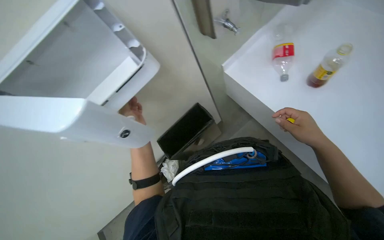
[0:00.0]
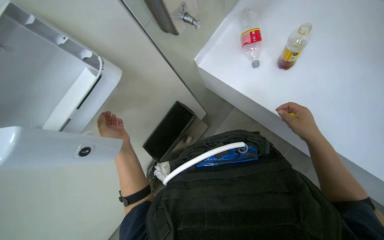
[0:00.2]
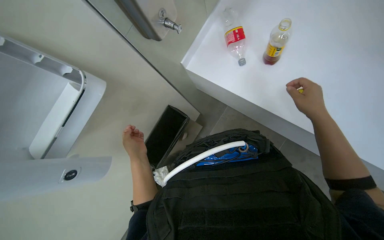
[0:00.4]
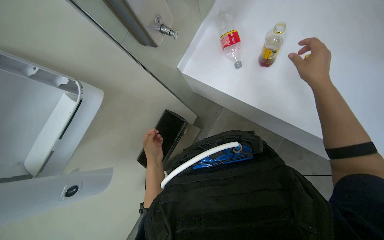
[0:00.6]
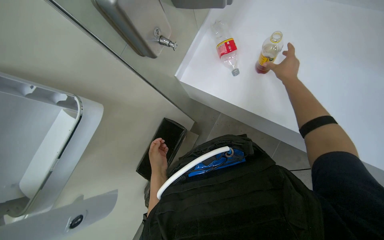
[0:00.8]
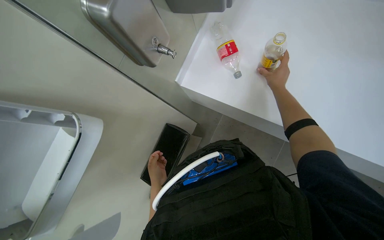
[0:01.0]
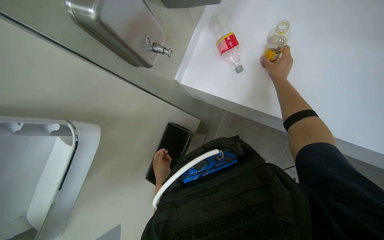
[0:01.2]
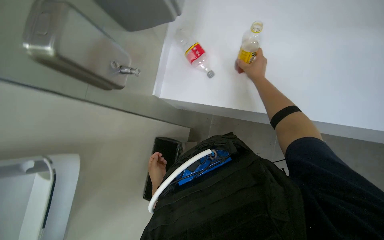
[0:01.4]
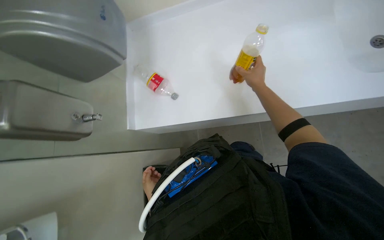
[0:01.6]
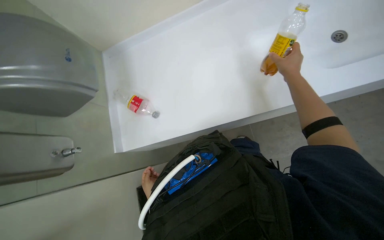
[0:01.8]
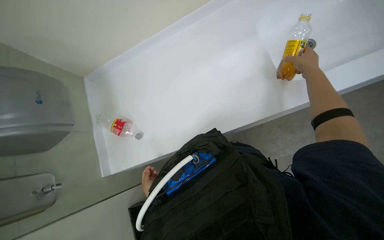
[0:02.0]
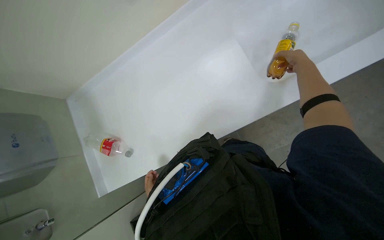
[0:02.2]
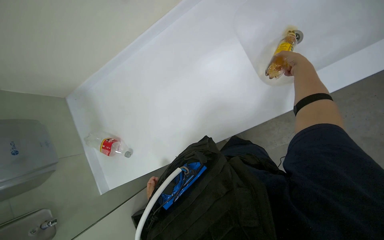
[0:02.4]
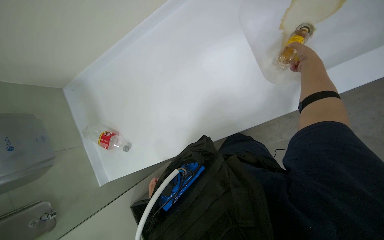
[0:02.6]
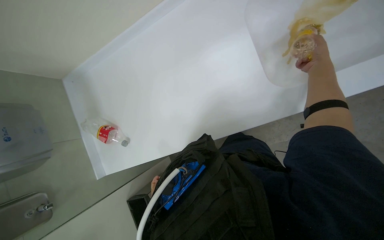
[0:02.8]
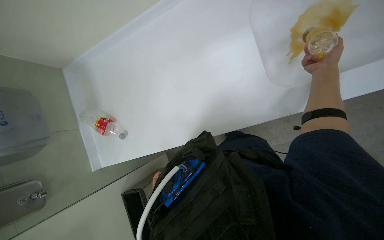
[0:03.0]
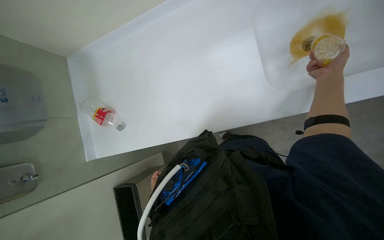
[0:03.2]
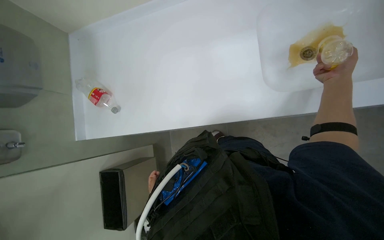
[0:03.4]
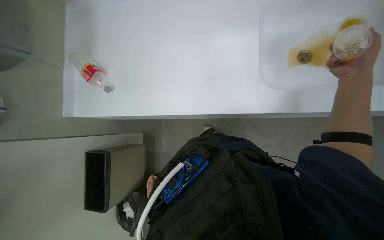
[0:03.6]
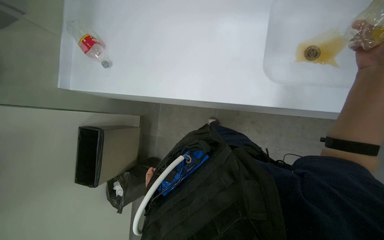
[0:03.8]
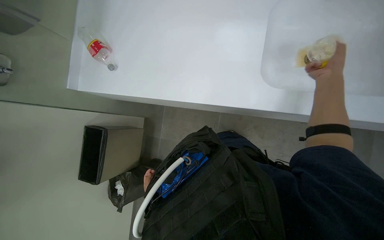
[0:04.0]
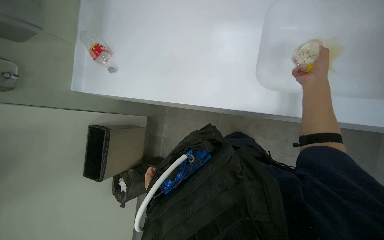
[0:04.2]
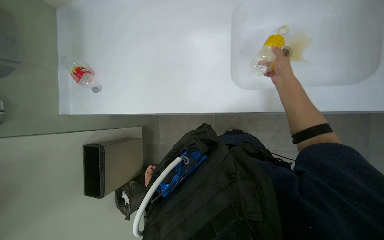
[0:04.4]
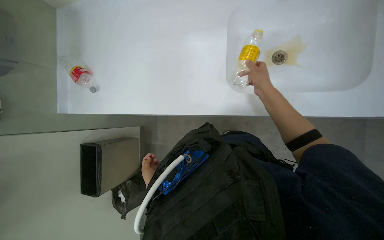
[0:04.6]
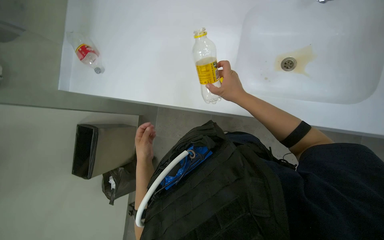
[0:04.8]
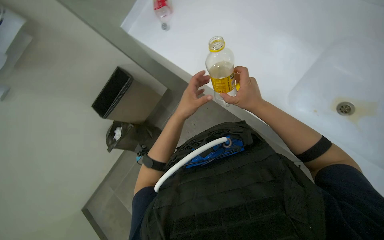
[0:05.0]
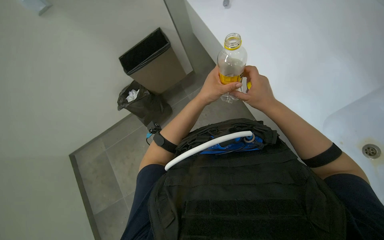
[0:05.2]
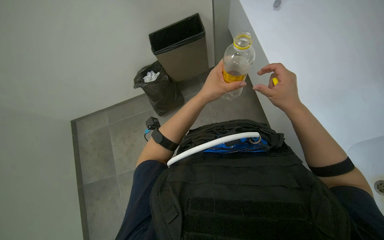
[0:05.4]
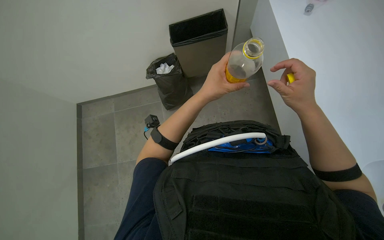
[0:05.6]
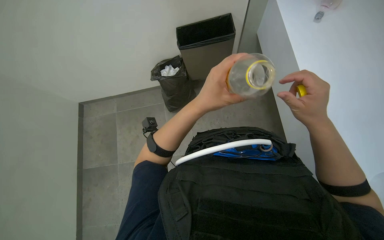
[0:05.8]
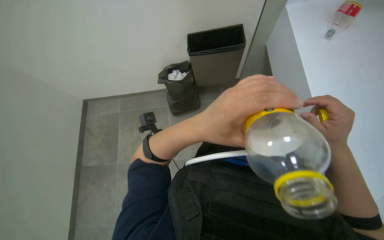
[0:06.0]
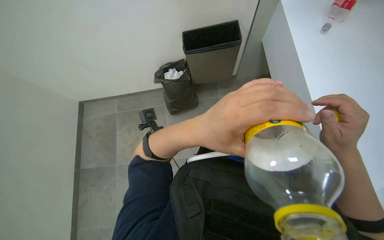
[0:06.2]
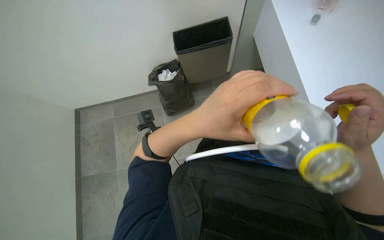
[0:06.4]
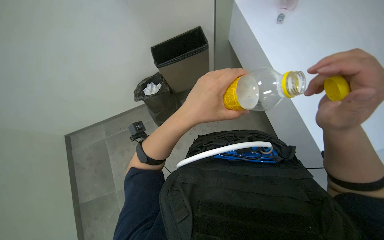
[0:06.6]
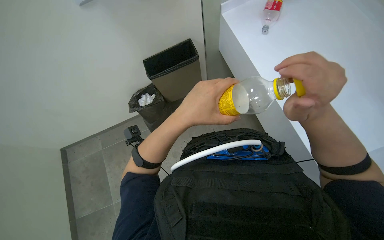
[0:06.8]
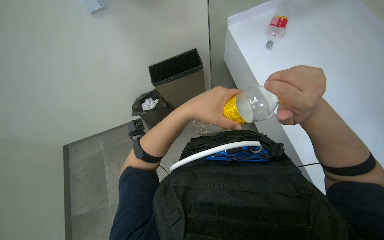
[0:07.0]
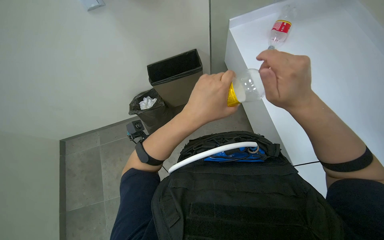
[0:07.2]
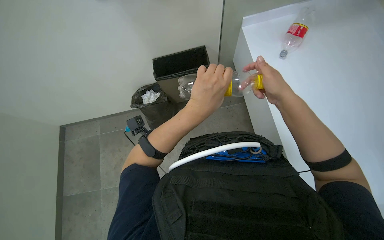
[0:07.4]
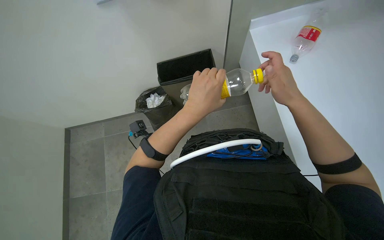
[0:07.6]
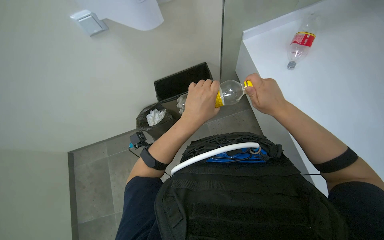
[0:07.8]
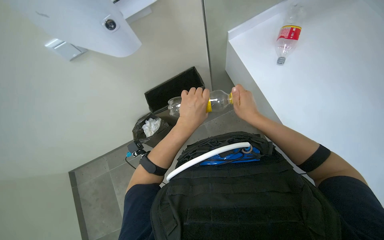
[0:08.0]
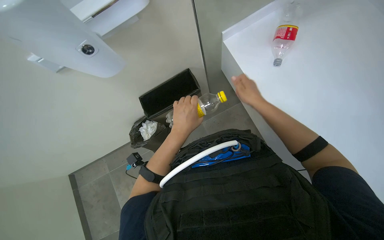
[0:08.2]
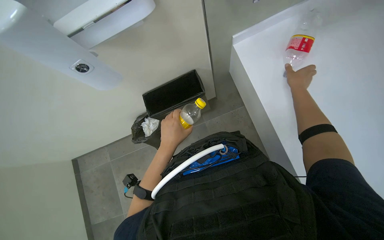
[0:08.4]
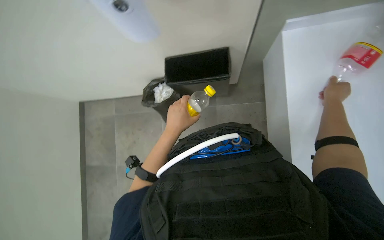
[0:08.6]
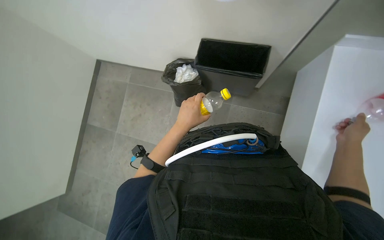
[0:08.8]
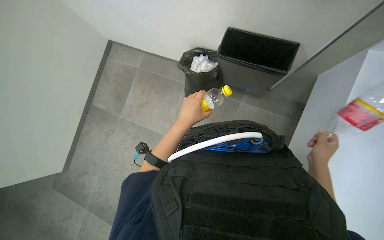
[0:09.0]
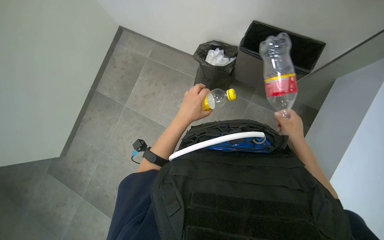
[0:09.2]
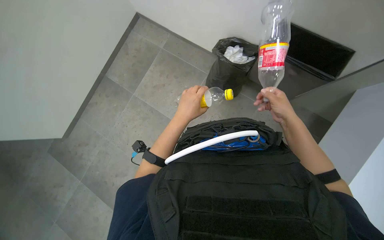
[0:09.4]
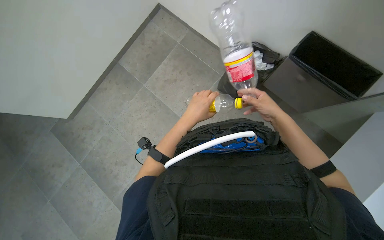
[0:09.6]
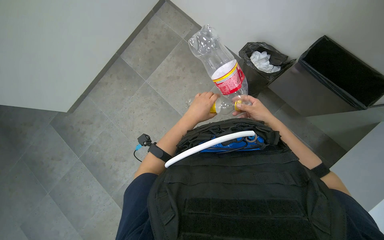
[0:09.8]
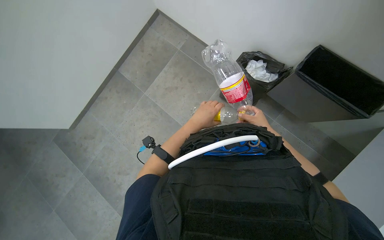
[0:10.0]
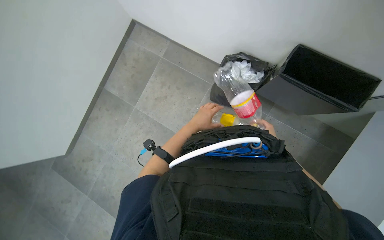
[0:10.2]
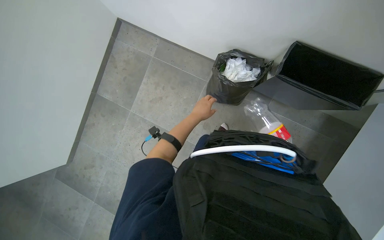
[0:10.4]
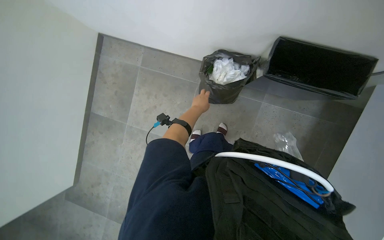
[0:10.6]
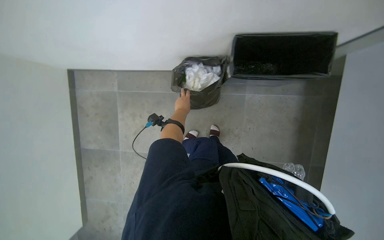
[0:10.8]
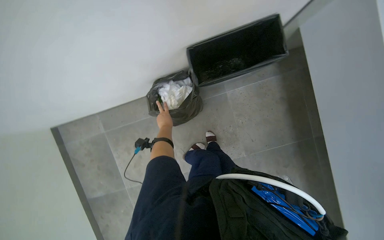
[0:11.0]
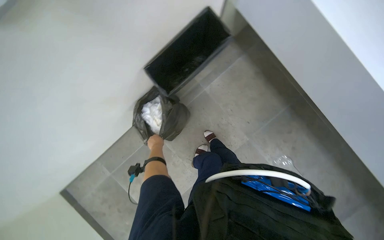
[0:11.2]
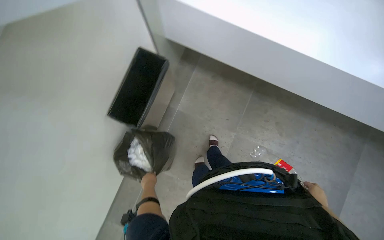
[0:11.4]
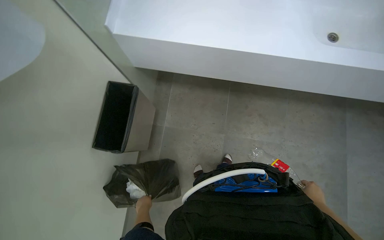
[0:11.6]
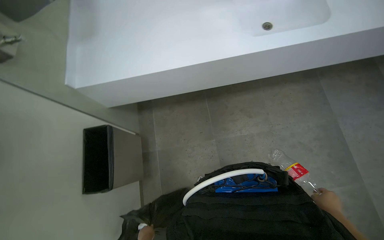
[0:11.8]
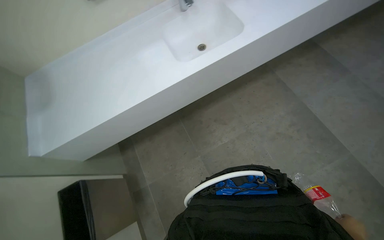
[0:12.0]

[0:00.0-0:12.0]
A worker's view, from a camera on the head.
Job: managing trash.
The whole recording: Disposing of liquids from bottles. The worker pours liquids from plastic bottles into the sink.
0:00.0 to 0:01.6: The wearer looks some 55 degrees further to the right.
0:01.6 to 0:03.0: The right hand travels to the right by some 35 cm.
0:03.0 to 0:04.4: The right hand shifts approximately 10 cm farther from the camera.
0:04.4 to 0:06.0: Everything in view rotates approximately 55 degrees clockwise.
0:06.0 to 0:07.6: The right hand goes roughly 10 cm up the picture. The left hand heads farther from the camera, covering approximately 10 cm.
0:07.6 to 0:09.0: The view tips downward by about 20 degrees. The scene rotates clockwise by roughly 35 degrees.
0:09.0 to 0:10.4: The left hand shifts some 20 cm farther from the camera.
0:10.4 to 0:12.0: The wearer looks approximately 145 degrees further to the right. The camera pitches upward, by roughly 25 degrees.

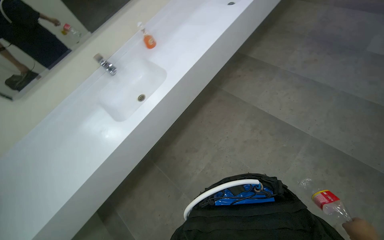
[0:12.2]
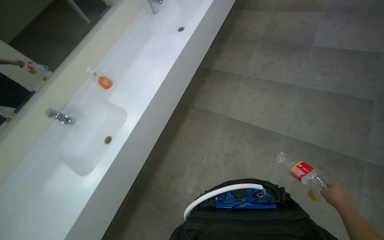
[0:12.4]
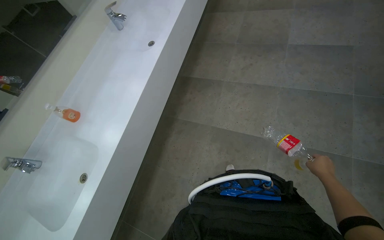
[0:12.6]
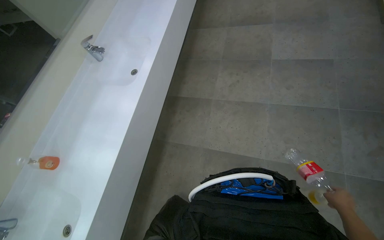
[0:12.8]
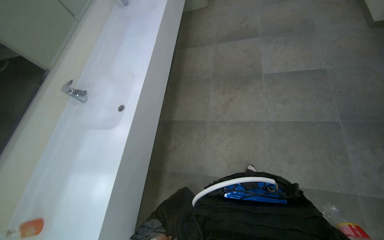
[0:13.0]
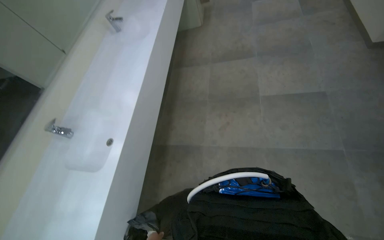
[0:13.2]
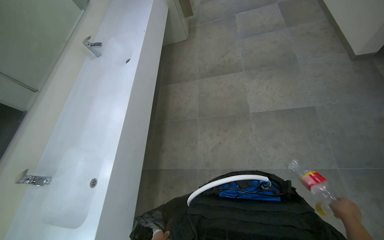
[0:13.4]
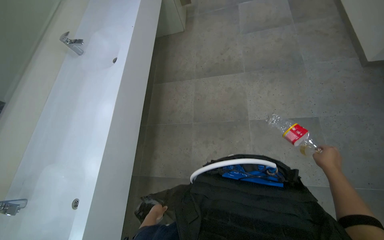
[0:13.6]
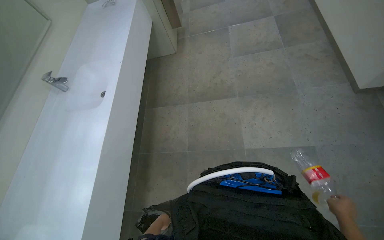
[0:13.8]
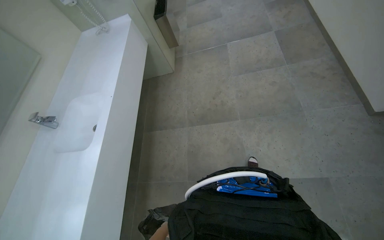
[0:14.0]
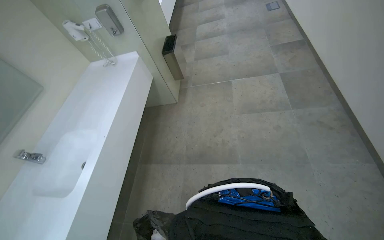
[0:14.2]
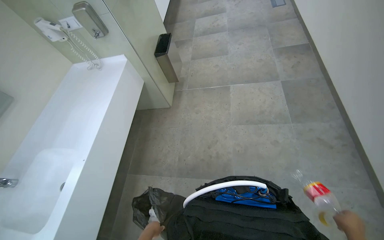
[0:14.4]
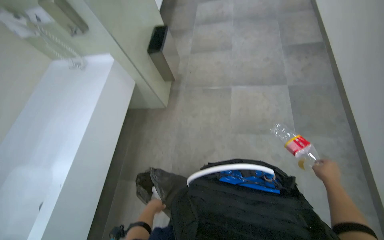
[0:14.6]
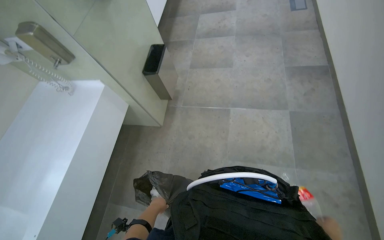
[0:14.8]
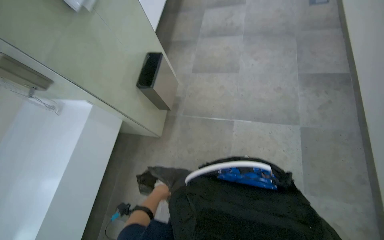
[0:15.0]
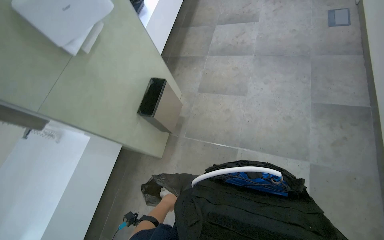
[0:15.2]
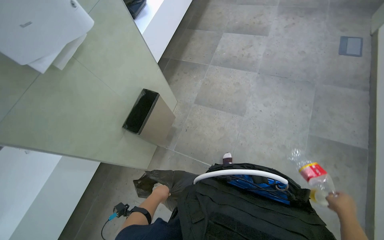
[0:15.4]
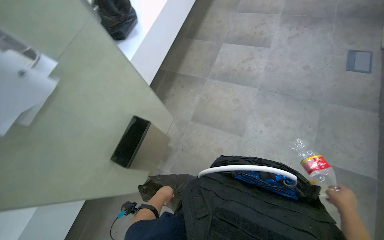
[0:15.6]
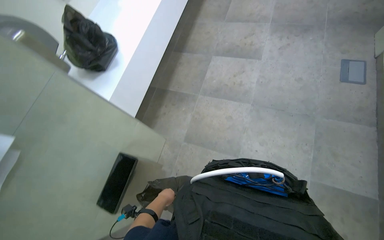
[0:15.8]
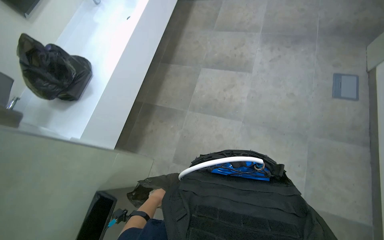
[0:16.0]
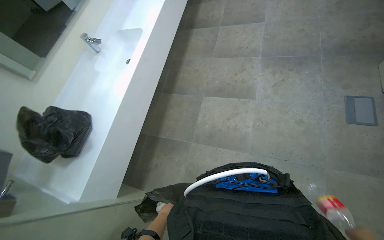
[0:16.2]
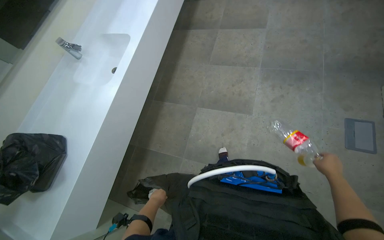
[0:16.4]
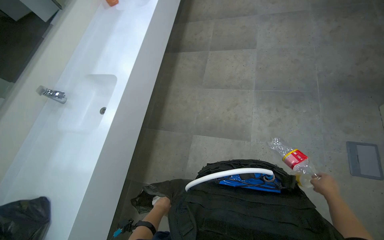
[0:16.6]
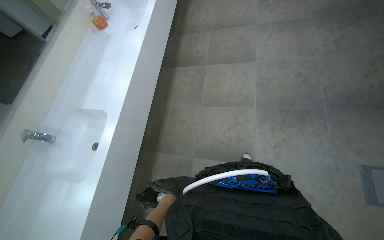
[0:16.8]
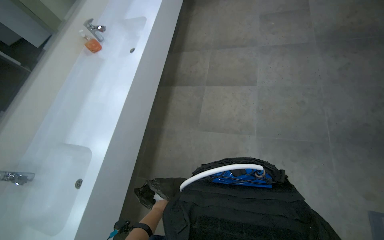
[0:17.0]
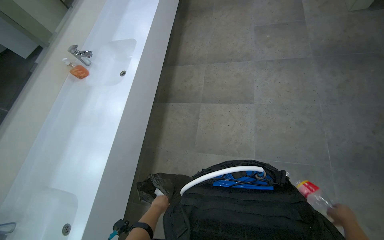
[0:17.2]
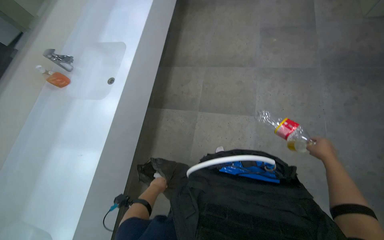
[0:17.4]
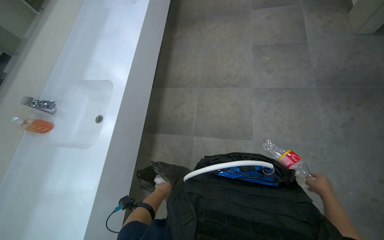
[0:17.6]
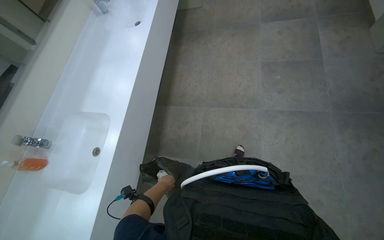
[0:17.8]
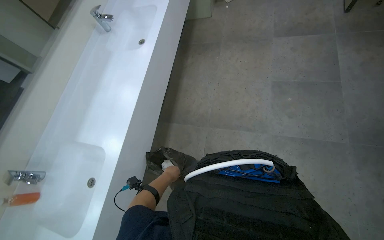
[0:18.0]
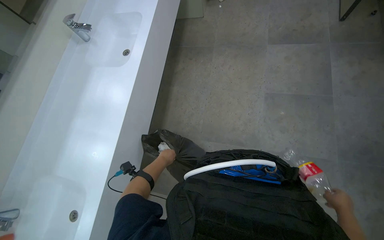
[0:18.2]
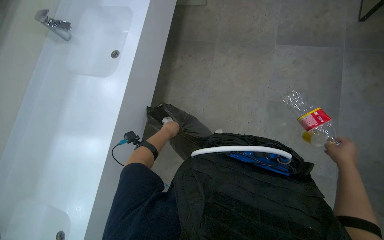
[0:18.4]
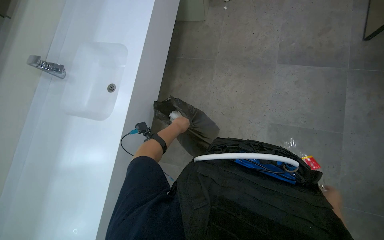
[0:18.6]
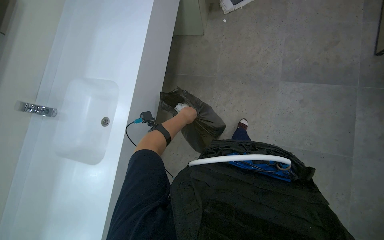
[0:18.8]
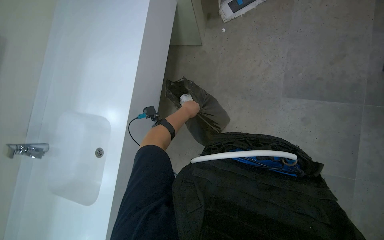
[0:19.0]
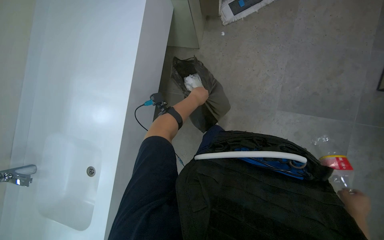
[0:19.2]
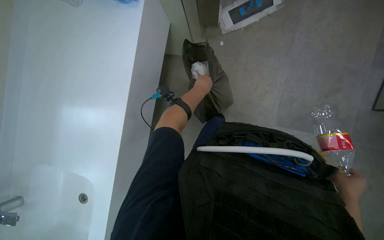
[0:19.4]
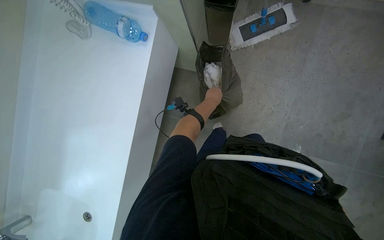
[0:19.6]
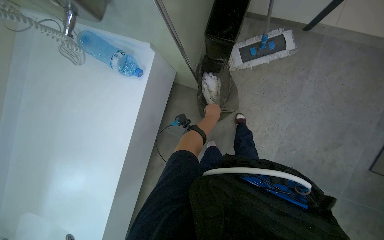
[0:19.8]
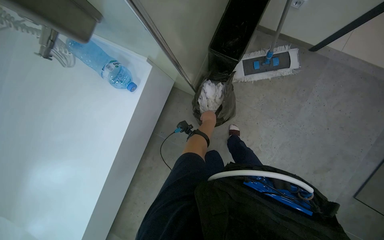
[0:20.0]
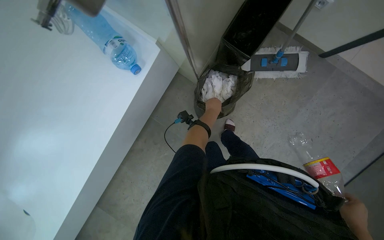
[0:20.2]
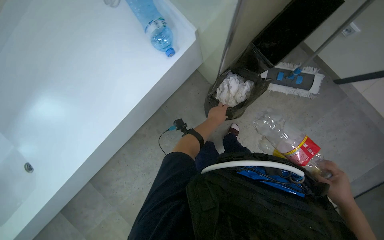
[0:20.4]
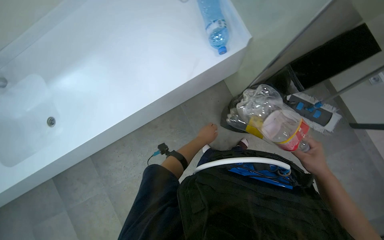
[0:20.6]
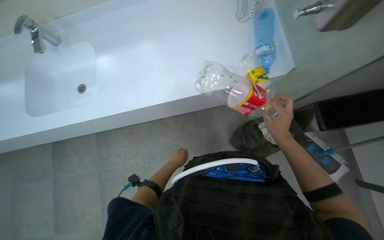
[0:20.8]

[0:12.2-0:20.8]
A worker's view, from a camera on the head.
Job: managing trash.
The whole recording: Disposing of liquids from bottles. The worker pours liquids from plastic bottles into the sink.
0:12.2 to 0:13.6: The camera is carried approximately 1.5 m. The head rotates about 35 degrees to the right.
0:13.6 to 0:15.0: The camera travels about 2 m.
0:16.6 to 0:18.0: The camera travels roughly 2 m.
0:18.0 to 0:19.4: The wearer moves some 1.5 m. The view tilts roughly 15 degrees downward.
0:19.4 to 0:20.8: The scene rotates clockwise by approximately 65 degrees.
